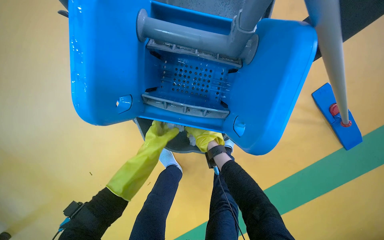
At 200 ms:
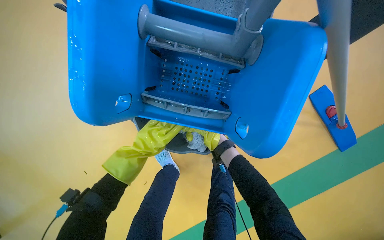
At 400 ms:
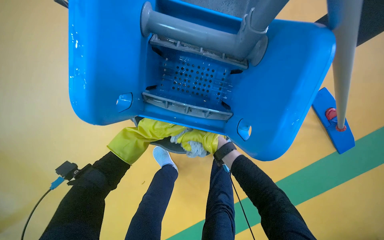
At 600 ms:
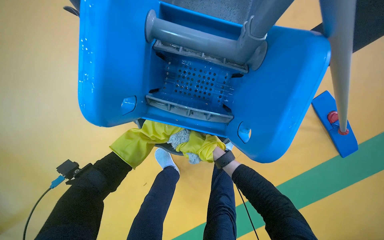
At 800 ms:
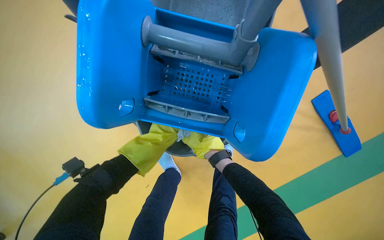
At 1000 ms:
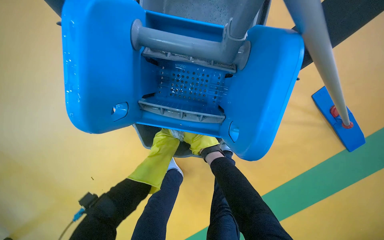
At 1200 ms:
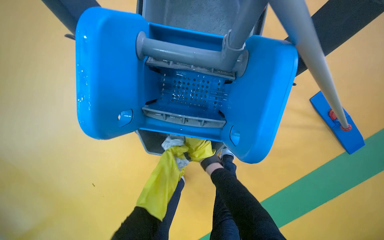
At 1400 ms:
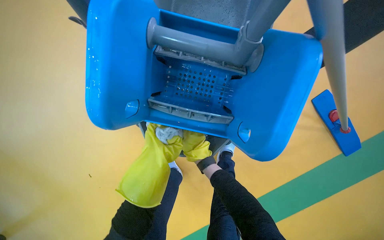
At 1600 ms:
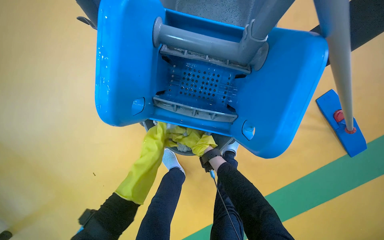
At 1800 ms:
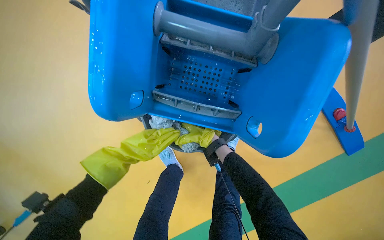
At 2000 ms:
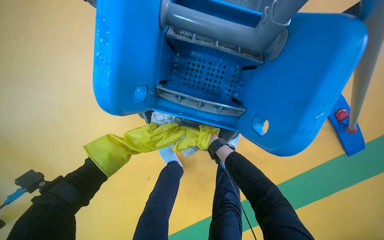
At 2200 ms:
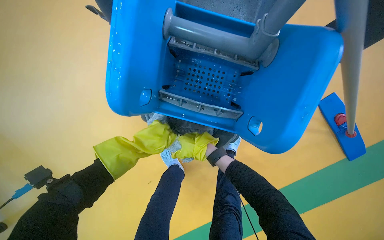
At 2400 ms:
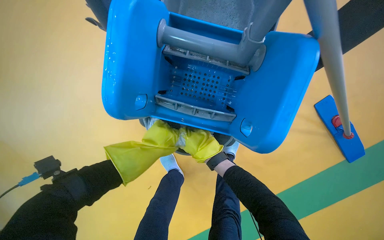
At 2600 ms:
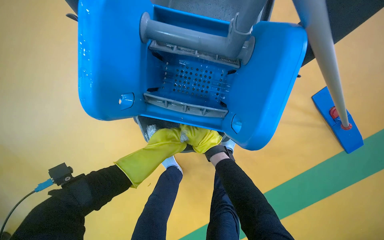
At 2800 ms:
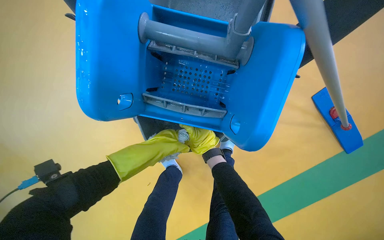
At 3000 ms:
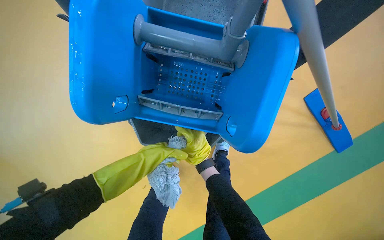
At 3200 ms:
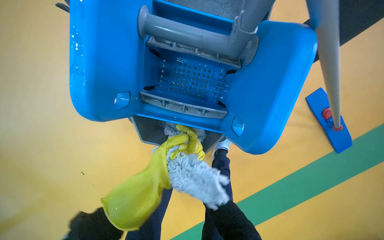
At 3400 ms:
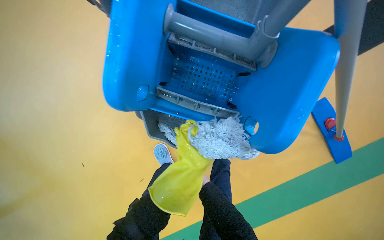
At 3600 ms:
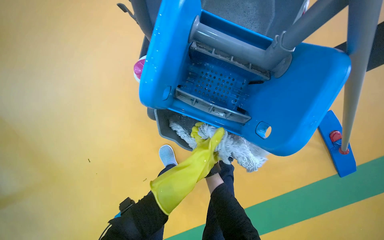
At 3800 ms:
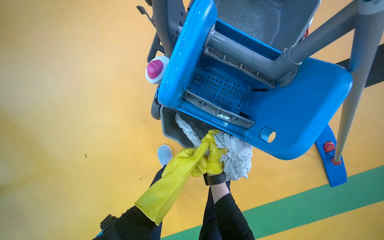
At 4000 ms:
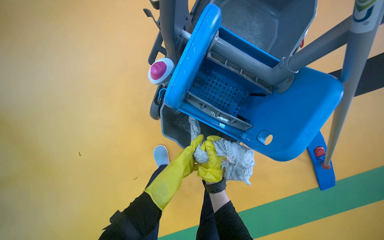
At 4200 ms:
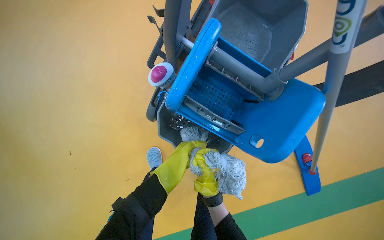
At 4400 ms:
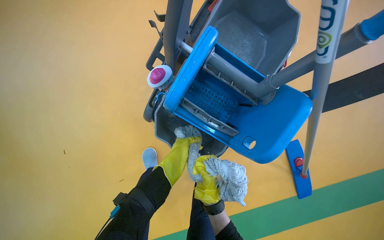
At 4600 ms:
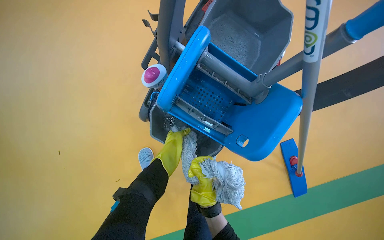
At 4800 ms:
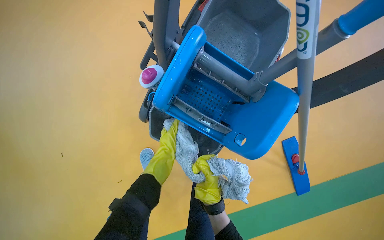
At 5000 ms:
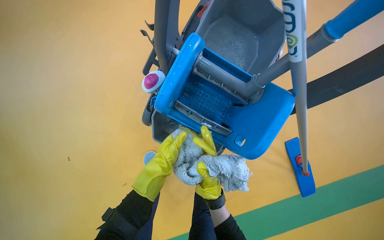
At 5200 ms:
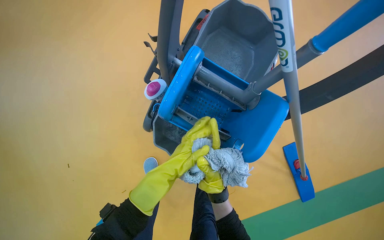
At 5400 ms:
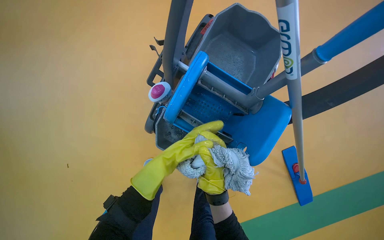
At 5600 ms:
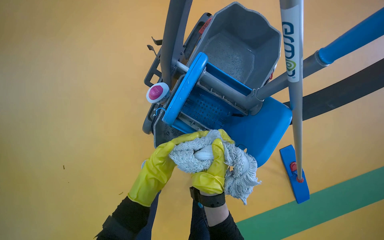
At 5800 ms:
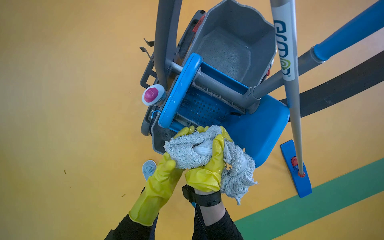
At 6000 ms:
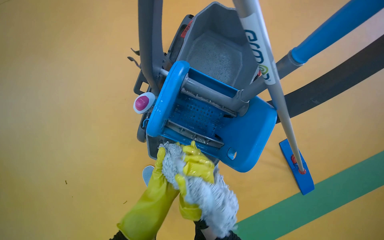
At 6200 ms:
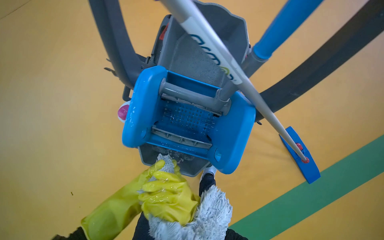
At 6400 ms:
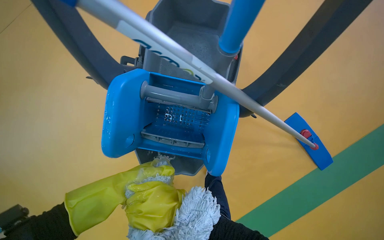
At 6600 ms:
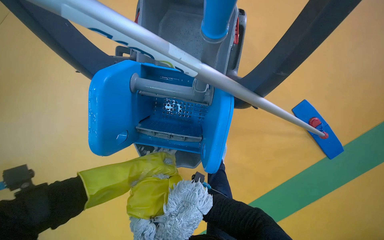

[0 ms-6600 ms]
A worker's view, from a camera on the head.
Job: preparing cleaning supplies.
The whole recording: Wringing mop head. The worker wrings the mop head using the cleaning cart.
0 ms to 1600 ms: The left hand travels farther from the camera and back again, some 15 cm each way, while the right hand swings nearer and farther, roughly 15 cm each way, with 2 reversals.
1600 ms to 3200 ms: The right hand heads nearer to the camera, covering about 15 cm.
3200 ms to 5000 ms: The right hand travels nearer to the camera by some 25 cm, and goes down the picture and returns, some 10 cm each way.

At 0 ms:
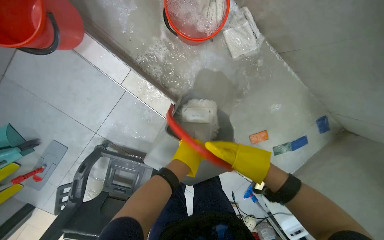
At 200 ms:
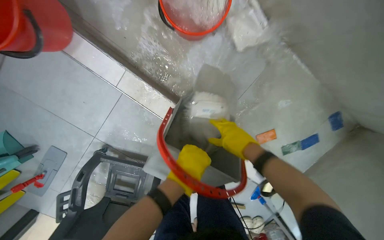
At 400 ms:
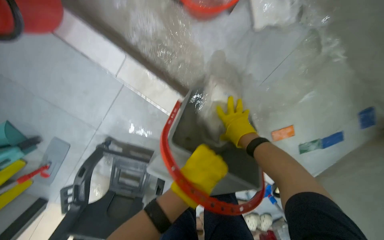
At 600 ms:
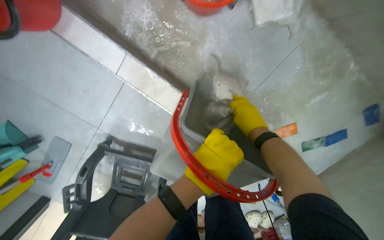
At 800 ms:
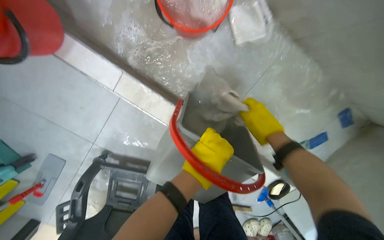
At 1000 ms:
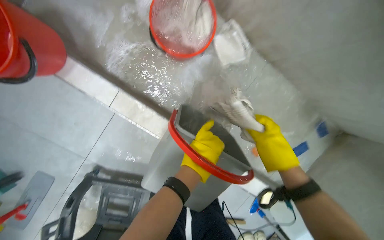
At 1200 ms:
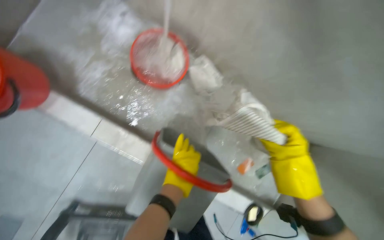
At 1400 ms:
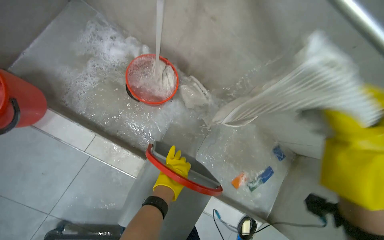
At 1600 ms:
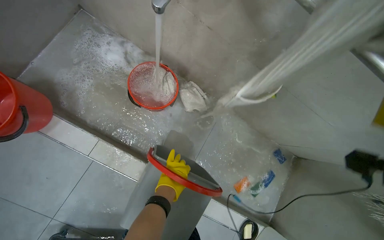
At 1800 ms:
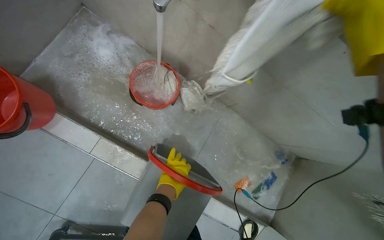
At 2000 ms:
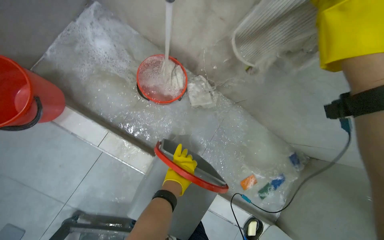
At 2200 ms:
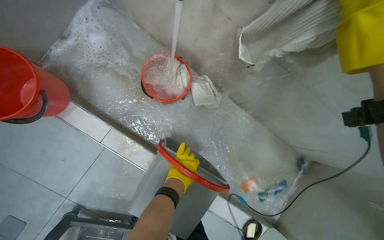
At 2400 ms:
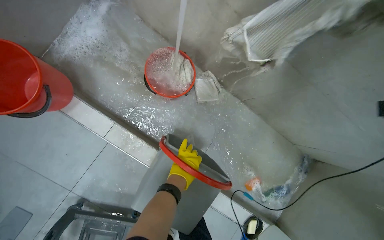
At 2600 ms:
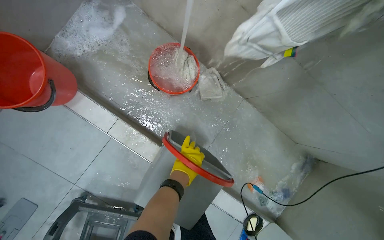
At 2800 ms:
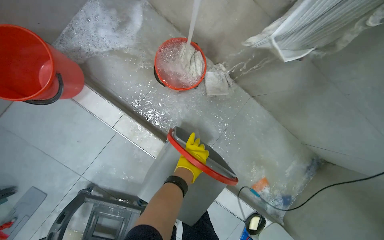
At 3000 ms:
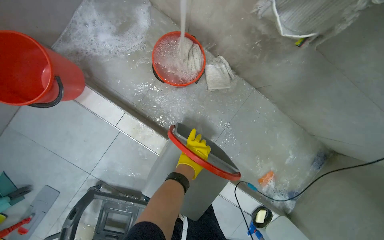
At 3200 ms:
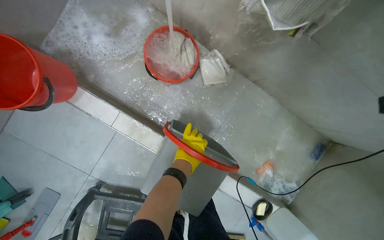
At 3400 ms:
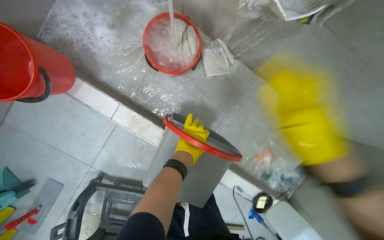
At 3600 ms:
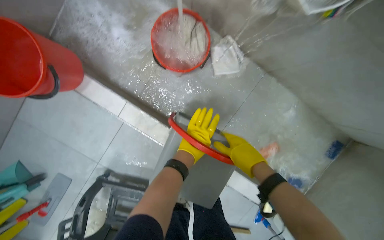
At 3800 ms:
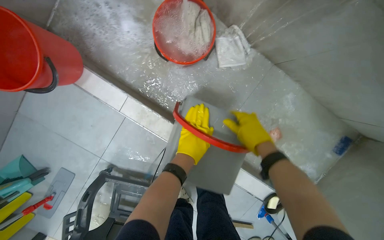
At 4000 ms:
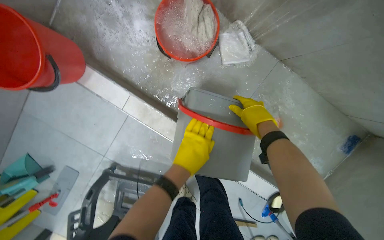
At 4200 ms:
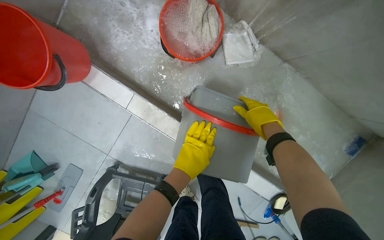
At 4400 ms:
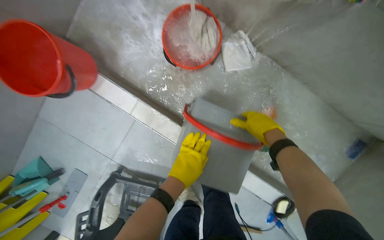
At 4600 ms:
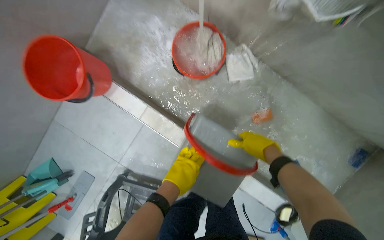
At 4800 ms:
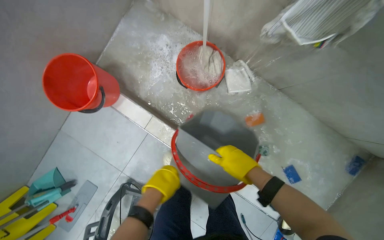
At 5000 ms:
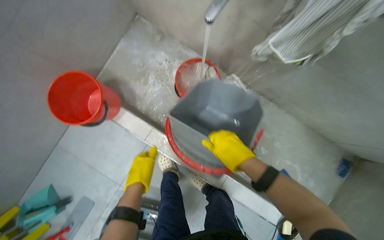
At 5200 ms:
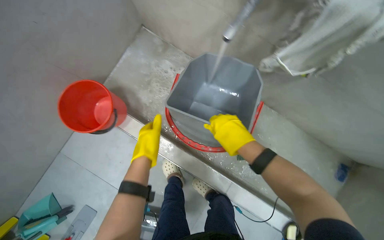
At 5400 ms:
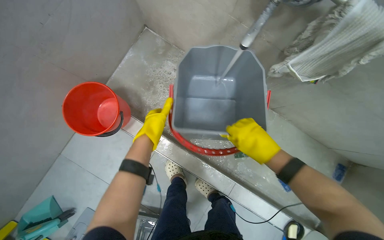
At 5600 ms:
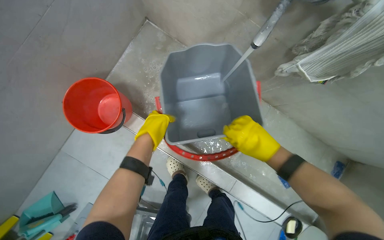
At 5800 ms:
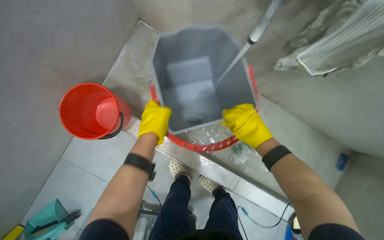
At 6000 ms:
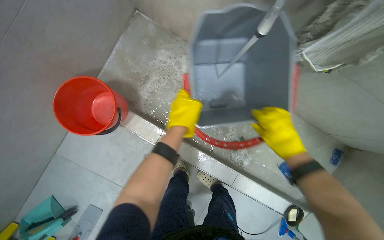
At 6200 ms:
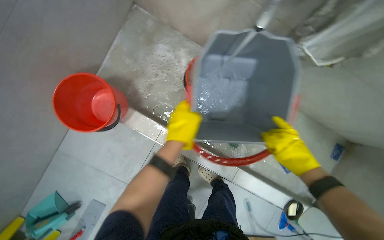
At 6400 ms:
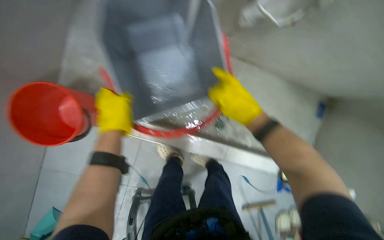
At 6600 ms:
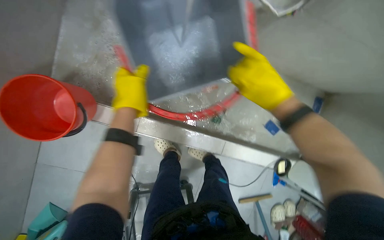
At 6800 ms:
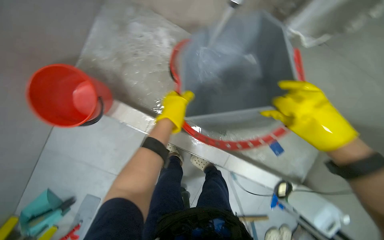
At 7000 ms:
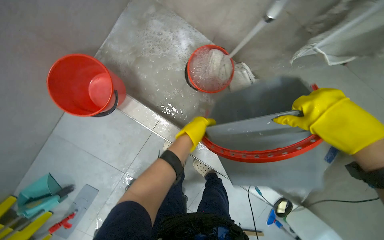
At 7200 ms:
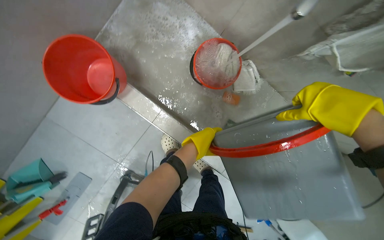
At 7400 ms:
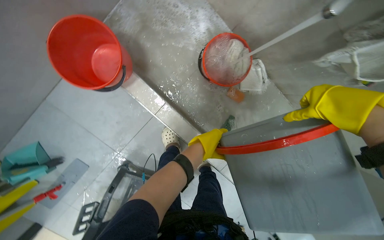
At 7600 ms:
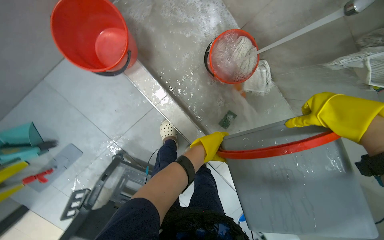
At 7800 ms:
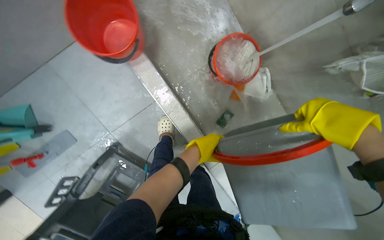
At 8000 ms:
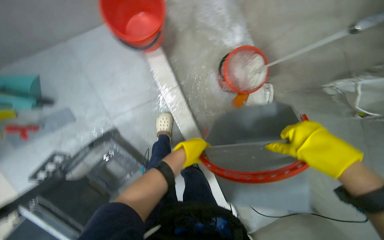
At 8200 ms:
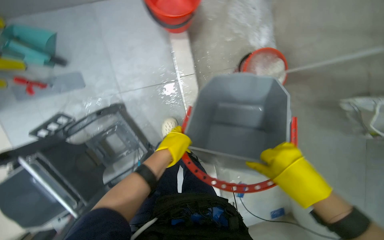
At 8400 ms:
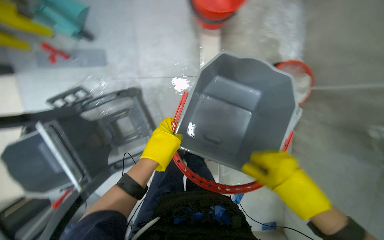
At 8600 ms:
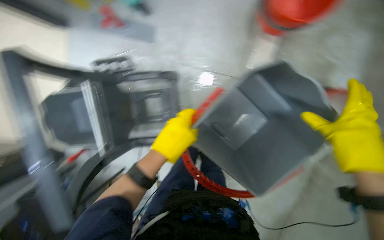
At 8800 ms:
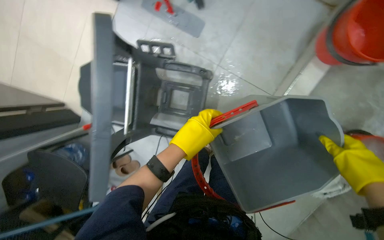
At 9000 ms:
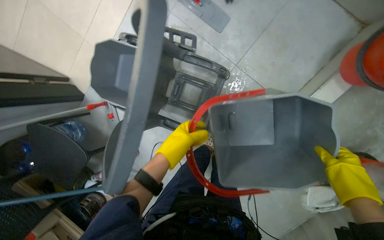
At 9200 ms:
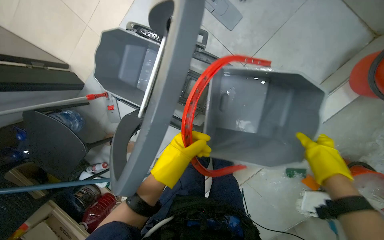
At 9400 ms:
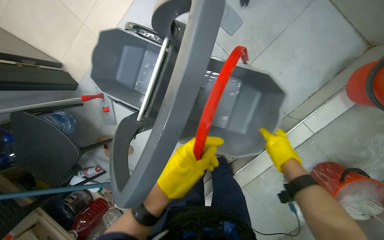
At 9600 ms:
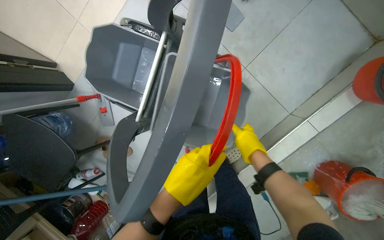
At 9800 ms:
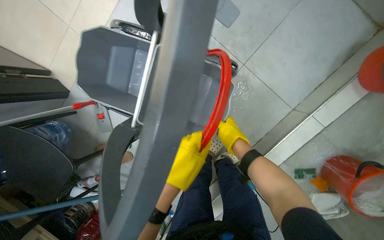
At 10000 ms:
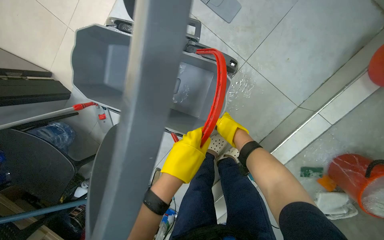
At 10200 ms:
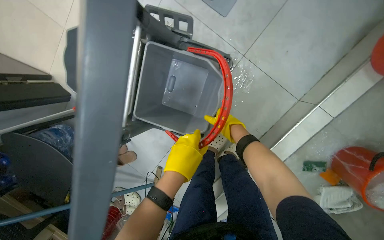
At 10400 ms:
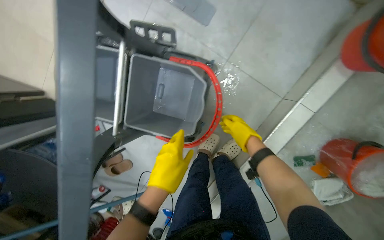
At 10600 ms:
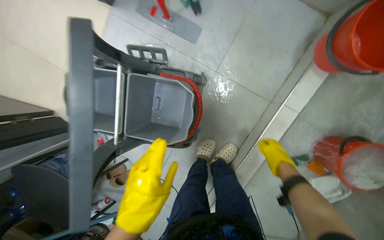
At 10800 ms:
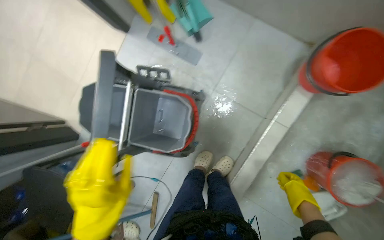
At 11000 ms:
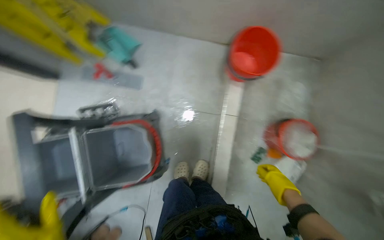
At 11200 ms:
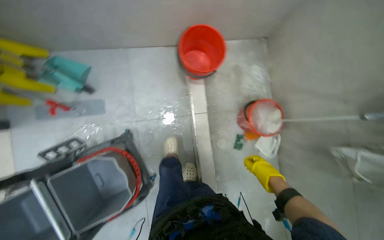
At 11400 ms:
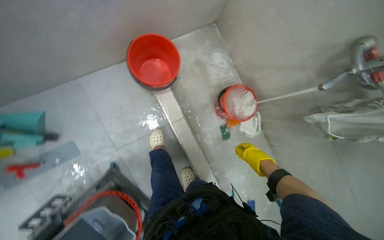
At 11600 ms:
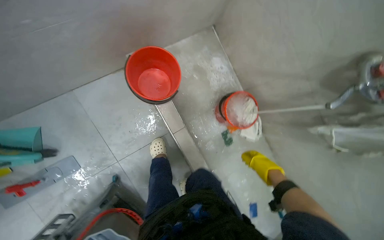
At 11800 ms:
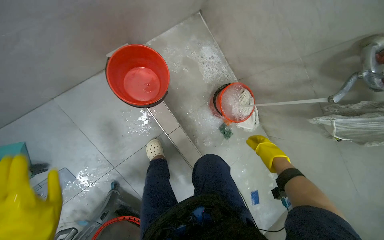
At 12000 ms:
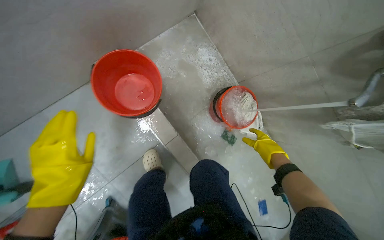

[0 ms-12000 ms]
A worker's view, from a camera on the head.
Job: preparing cleaning supplies.
The whole recording: Filling buckets and rinsing cleaning items. The worker fills multiple buckets with water and rinses various cleaning cloths and mop heads under a faucet.
0 ms to 1600 ms: The camera pitches upward, by roughly 25 degrees.
4400 ms to 6000 ms: The left hand heads up the picture and nearer to the camera, covering some 30 cm.
6000 ms to 7600 ms: The right hand is displaced nearer to the camera by approximately 10 cm, while the left hand is displaced down the picture, farther from the camera and to the right by approximately 25 cm.
7600 ms to 9000 ms: The camera is carried about 40 cm. The head turns to the left by about 85 degrees.
9000 ms to 10400 ms: The right hand goes approximately 40 cm farther from the camera and to the left.
10400 ms to 12000 ms: The head travels some 60 cm. The head turns to the right by roughly 70 degrees.
